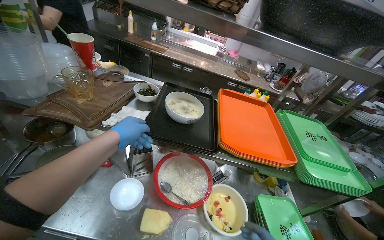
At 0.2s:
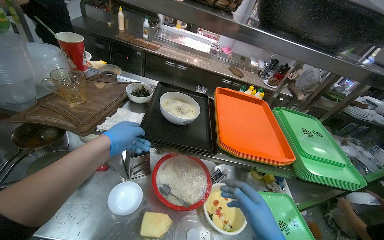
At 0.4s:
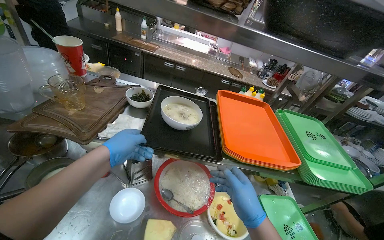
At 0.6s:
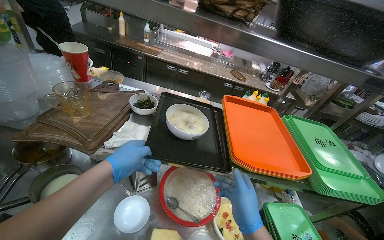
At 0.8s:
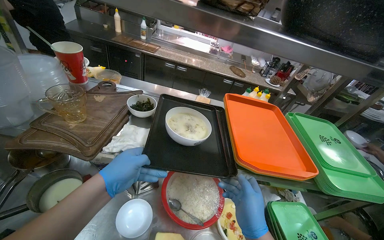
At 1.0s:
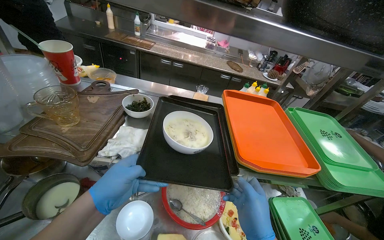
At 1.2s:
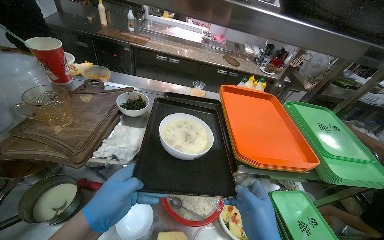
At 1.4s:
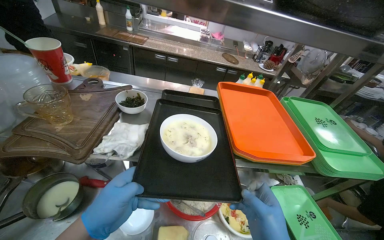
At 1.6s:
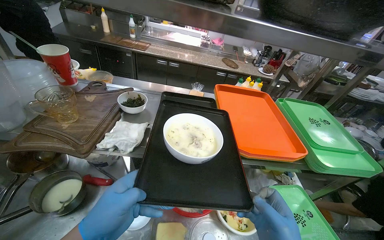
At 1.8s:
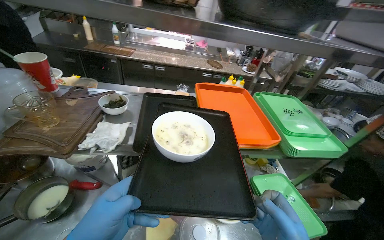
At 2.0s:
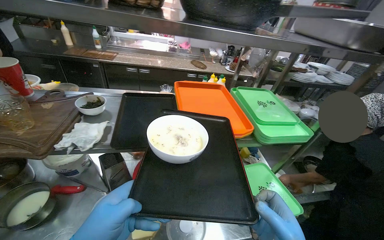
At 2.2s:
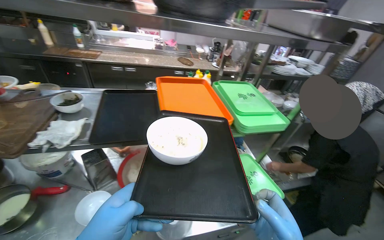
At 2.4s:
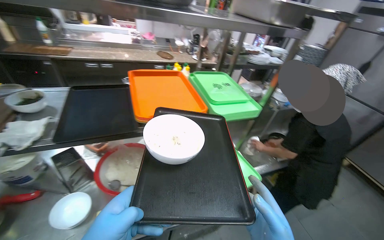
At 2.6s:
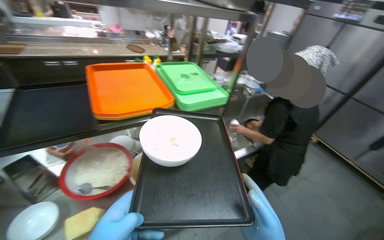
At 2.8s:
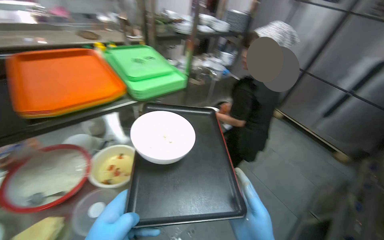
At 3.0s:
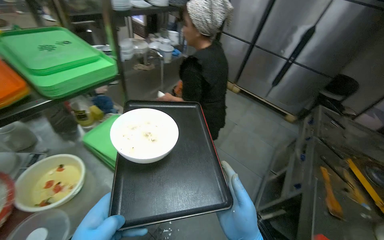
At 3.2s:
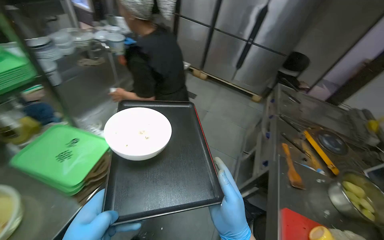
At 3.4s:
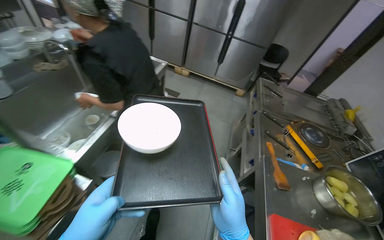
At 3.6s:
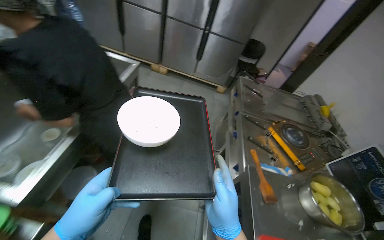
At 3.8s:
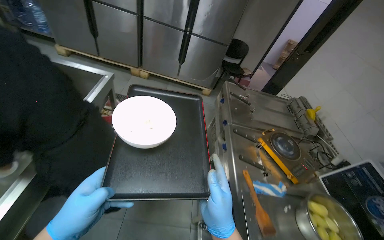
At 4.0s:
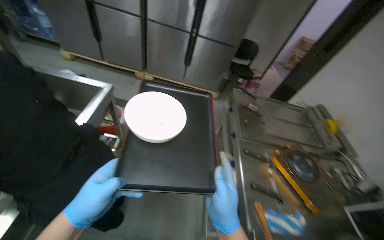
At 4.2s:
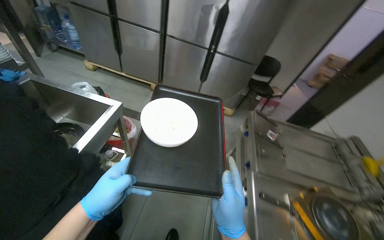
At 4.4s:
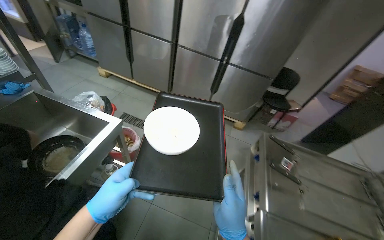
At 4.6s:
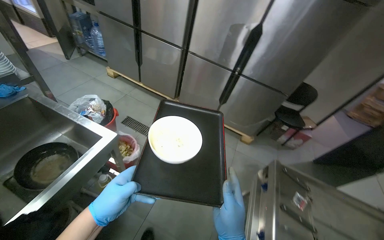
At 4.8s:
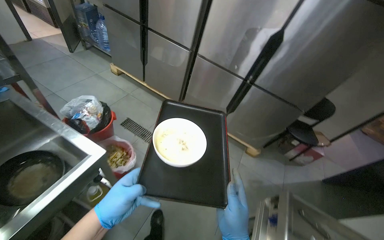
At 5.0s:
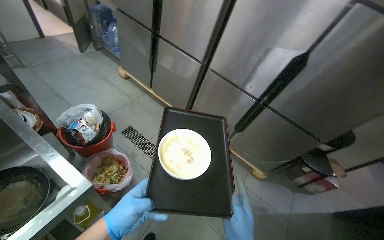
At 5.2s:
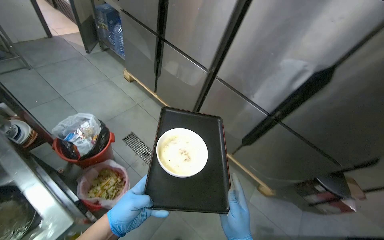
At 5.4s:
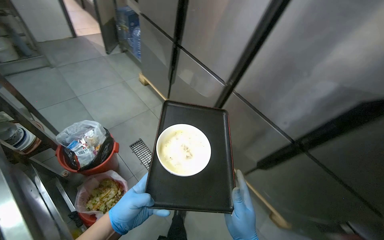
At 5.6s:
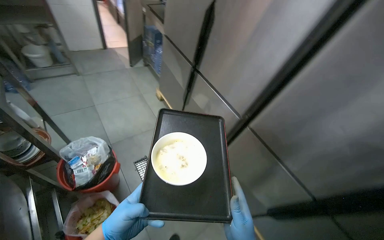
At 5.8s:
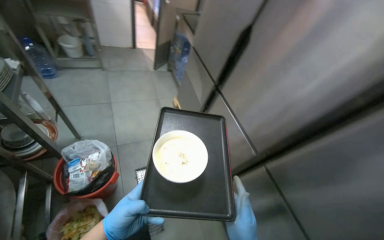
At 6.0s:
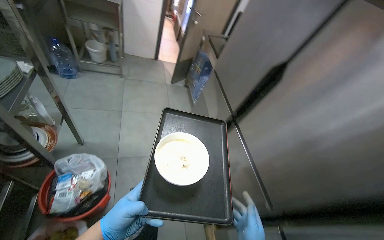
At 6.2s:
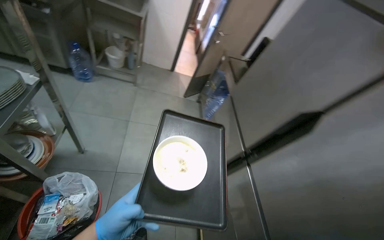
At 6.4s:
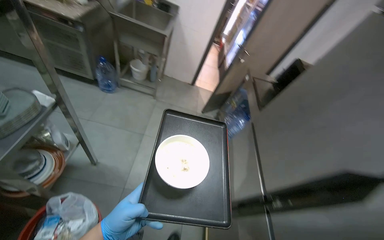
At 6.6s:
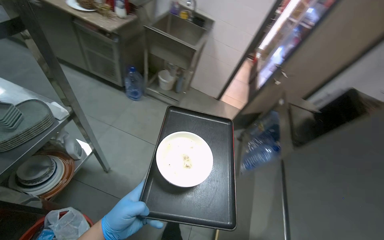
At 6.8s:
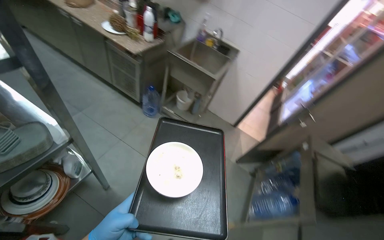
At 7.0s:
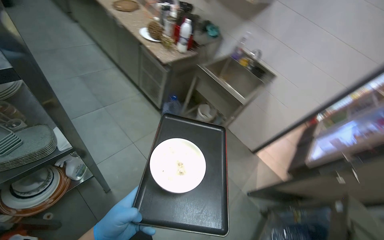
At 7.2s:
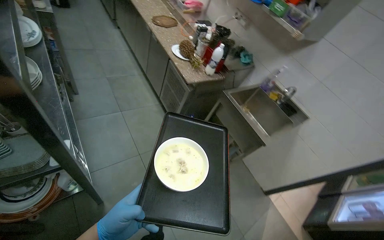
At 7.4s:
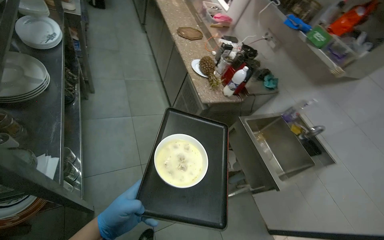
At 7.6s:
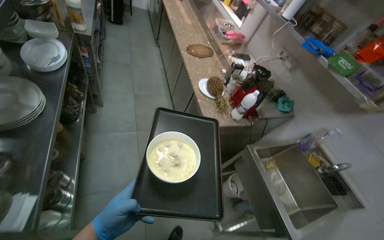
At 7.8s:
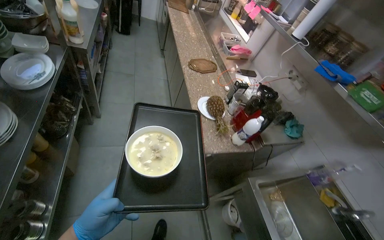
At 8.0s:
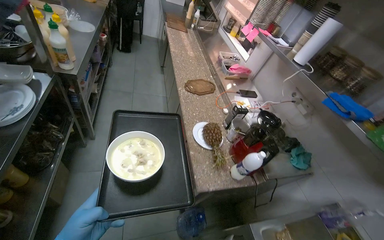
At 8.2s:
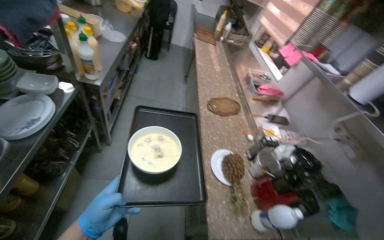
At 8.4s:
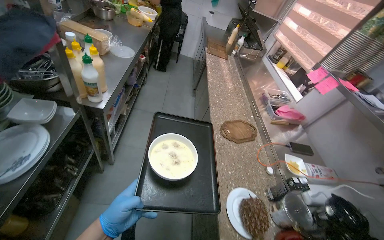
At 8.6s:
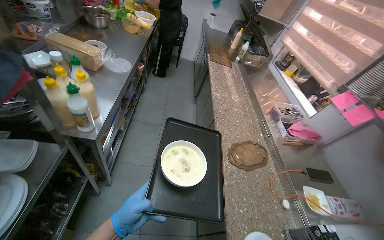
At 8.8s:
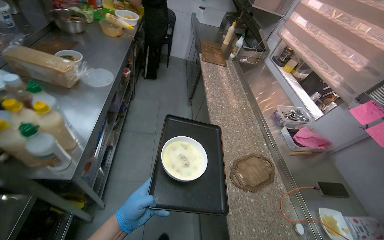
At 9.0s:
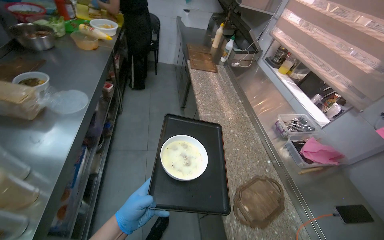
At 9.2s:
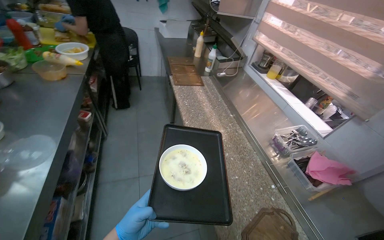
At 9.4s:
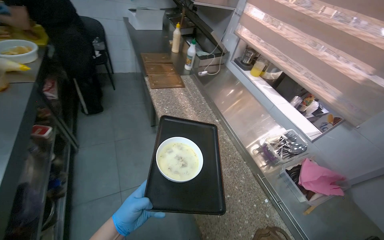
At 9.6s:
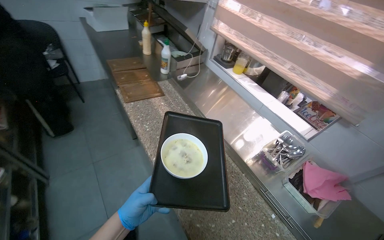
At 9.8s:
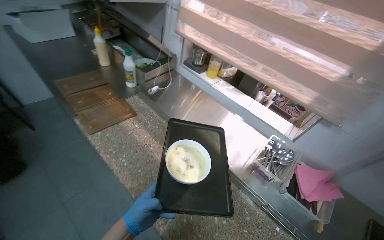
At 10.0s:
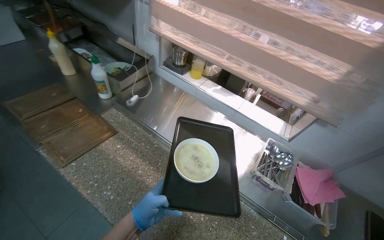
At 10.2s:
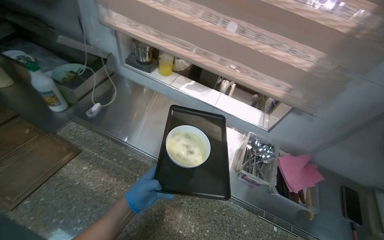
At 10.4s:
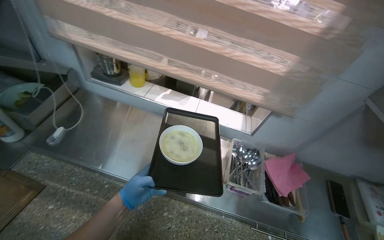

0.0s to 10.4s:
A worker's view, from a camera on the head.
Job: preparing food.
The whole recording: Carrying and placing bowl. The worker carries a bowl on a tray and places it in the serving window.
0.0s to 1.4s: The left hand moves nearer to the camera, about 10 cm.
1.4s to 3.0s: The camera is carried some 60 cm. The wearer's head swings some 55 degrees to the right.
3.0s to 4.4s: The camera is carried approximately 1 m. The head turns to the right by roughly 15 degrees.
4.4s to 6.0s: The camera is carried roughly 1.5 m. The wearer looks about 60 degrees further to the left.
6.0s to 7.4s: The head travels roughly 1 m. The wearer looks roughly 75 degrees further to the left. The view tips upward by roughly 25 degrees.
7.4s to 9.0s: The head travels about 1.5 m.
9.0s to 10.4s: The wearer moves about 1 m. The head turns to the right by approximately 65 degrees. The view tilts approximately 15 degrees downward.

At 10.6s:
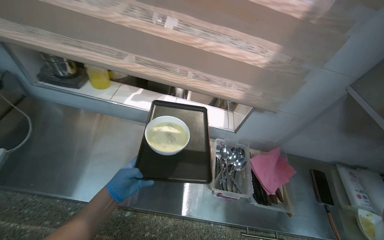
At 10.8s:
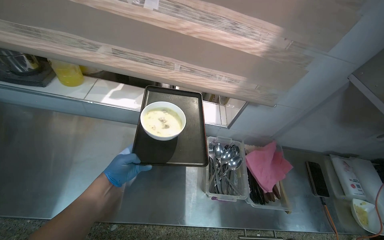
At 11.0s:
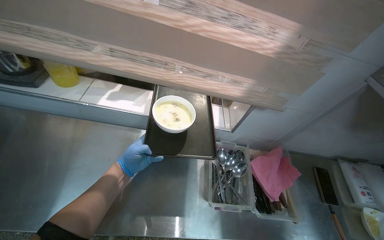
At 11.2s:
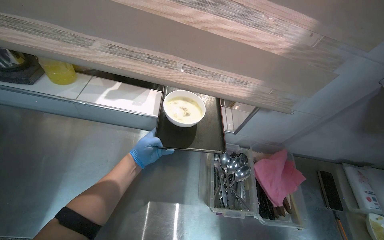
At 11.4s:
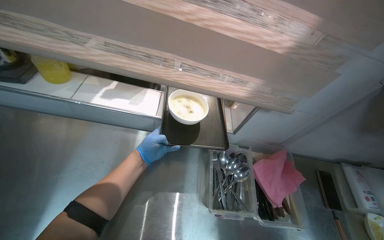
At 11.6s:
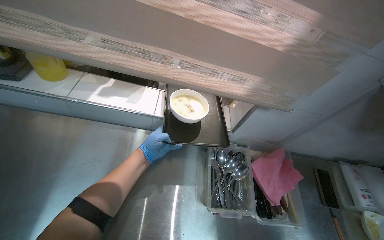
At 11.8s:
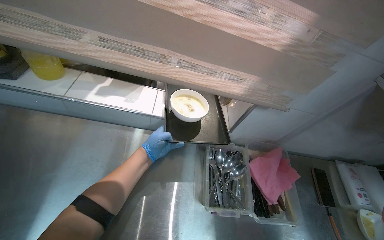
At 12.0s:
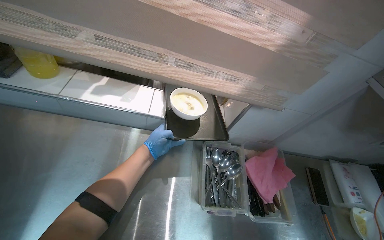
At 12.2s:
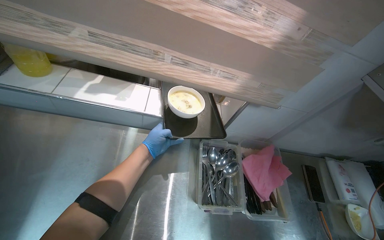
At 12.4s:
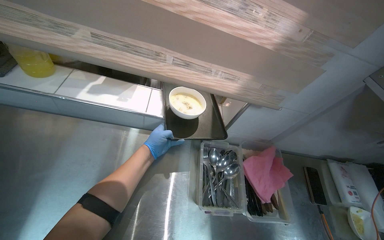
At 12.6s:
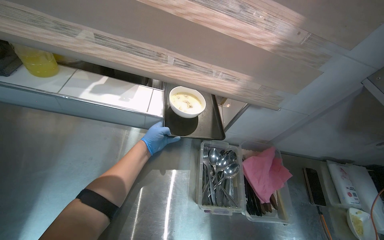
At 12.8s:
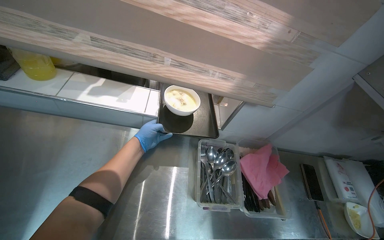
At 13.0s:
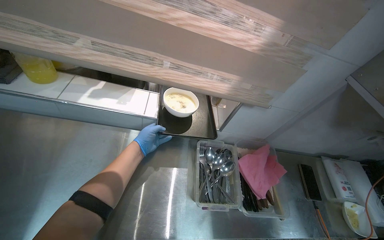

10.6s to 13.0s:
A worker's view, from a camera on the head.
Job: preparing food.
The whole recording: Carrying and placing bowl. The worker carries a bowl on a tray and places it in the serving window.
10.6s to 11.8s: The left hand heads up the picture and to the right, covering approximately 20 cm.

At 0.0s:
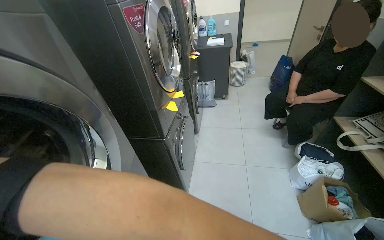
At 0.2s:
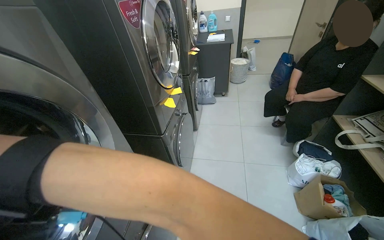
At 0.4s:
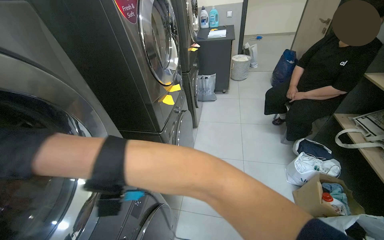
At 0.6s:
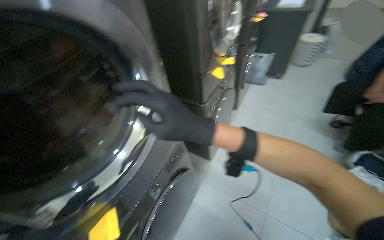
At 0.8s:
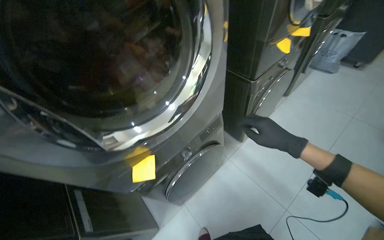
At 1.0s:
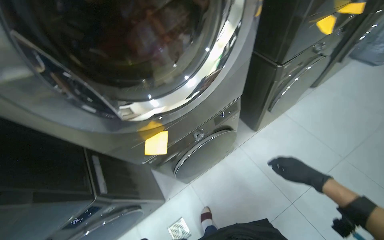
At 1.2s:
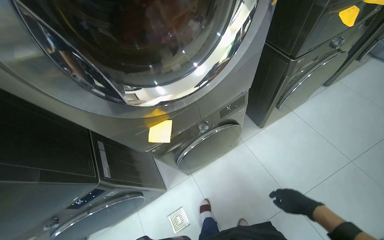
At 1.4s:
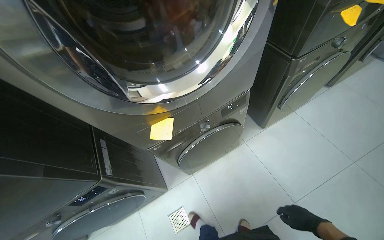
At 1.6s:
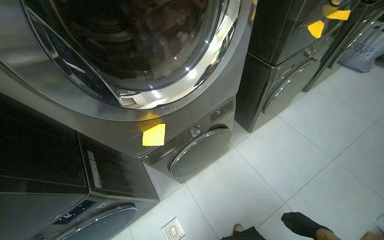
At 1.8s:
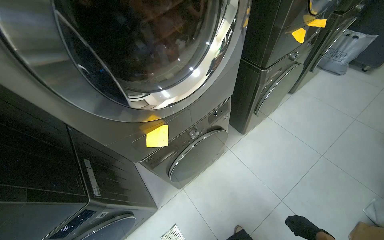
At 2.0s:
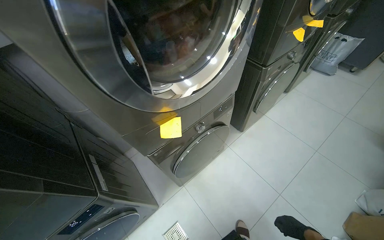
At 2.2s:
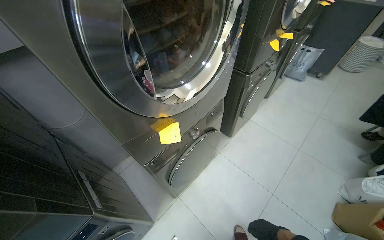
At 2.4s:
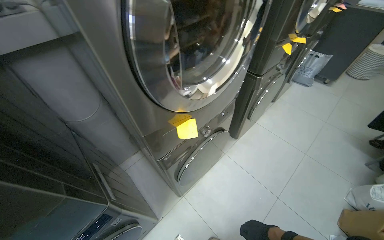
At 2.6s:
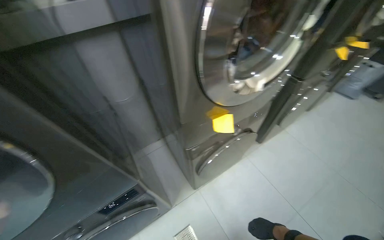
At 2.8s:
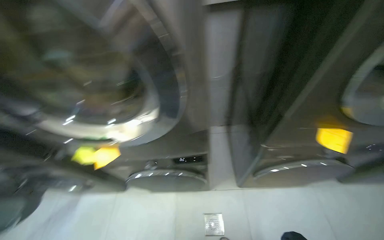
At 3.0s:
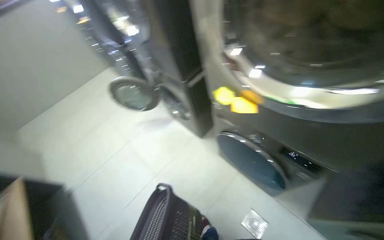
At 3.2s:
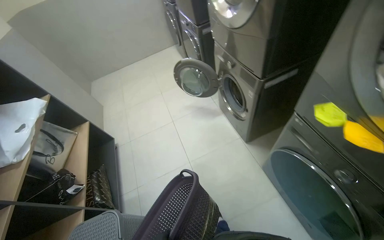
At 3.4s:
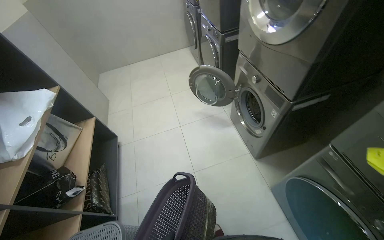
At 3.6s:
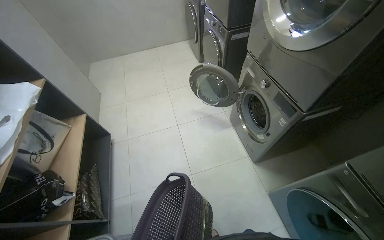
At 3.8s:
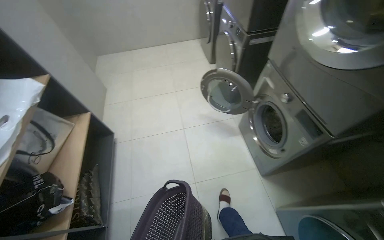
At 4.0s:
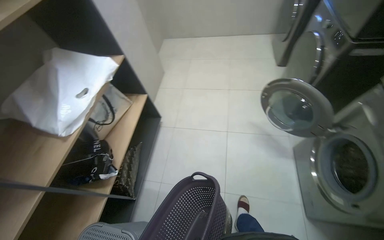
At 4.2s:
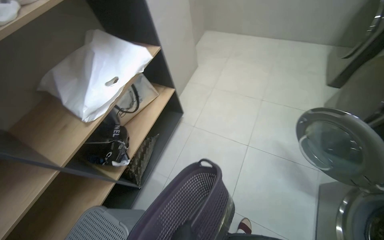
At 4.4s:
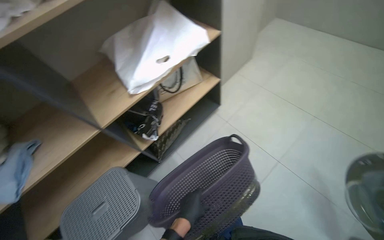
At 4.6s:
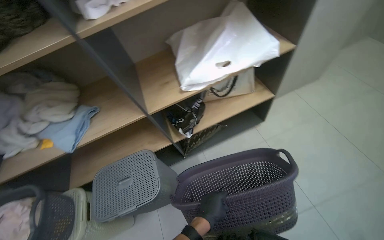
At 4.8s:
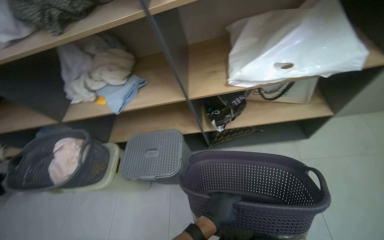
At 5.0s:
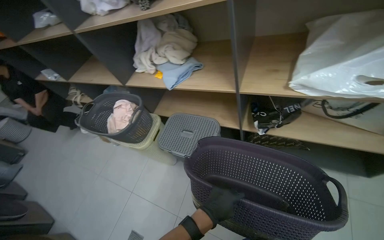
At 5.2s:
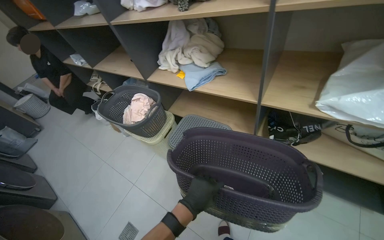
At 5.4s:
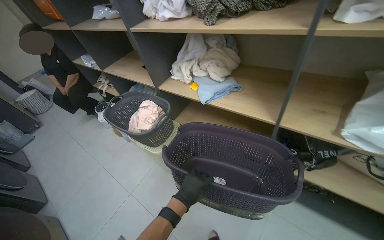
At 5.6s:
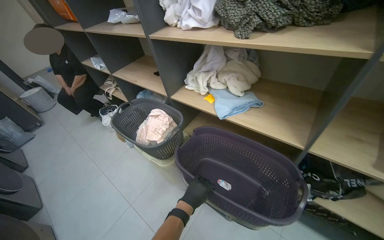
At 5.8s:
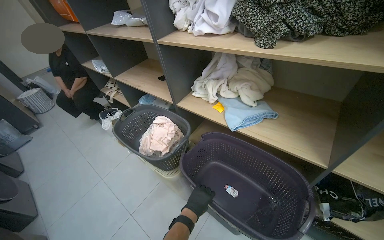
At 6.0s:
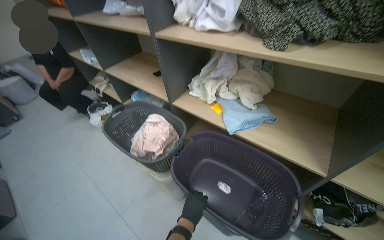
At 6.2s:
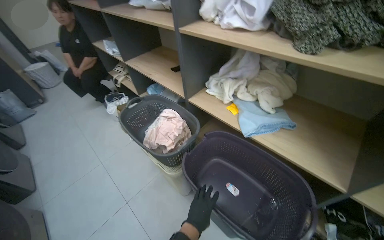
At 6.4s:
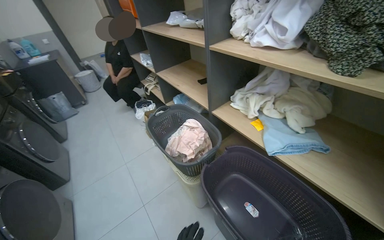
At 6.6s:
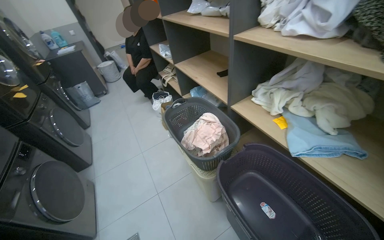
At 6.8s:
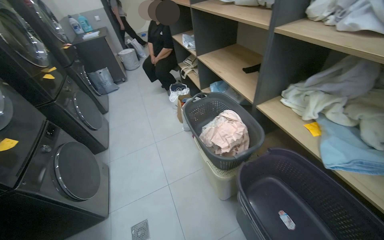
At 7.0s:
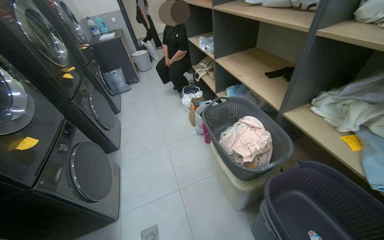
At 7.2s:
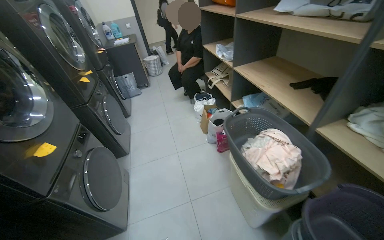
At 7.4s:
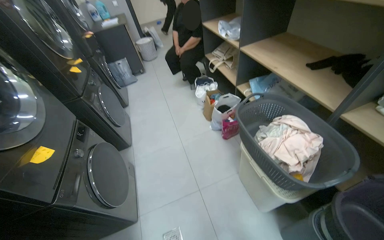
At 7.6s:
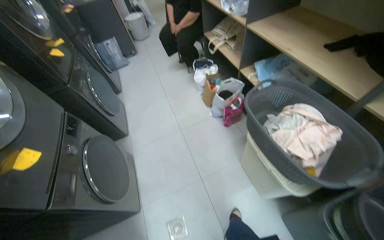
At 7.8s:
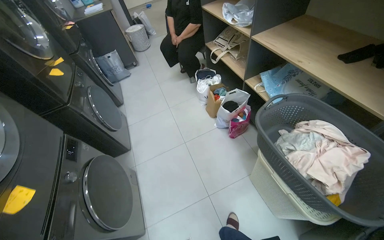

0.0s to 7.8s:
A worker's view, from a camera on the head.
Job: managing laundry.
The whole recording: Handling and sorting laundry. The worker moves the laundry basket, then sorts and places clothes into bags and worker takes clothes from the plastic bag and loads them into the laundry machine.
0.0s to 1.6s: The head rotates some 45 degrees to the left. The wearer looks about 25 degrees further downward.
1.6s to 3.2s: The camera is carried about 80 cm. The head turns to the left by roughly 100 degrees.
3.2s to 4.6s: The head travels roughly 80 cm. The wearer's head swings some 90 degrees to the left. The camera pitches downward, by some 20 degrees.
4.6s to 6.2s: The head travels about 50 cm. The wearer looks about 65 degrees further to the left.
